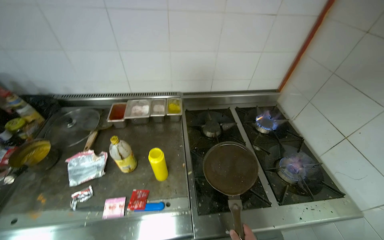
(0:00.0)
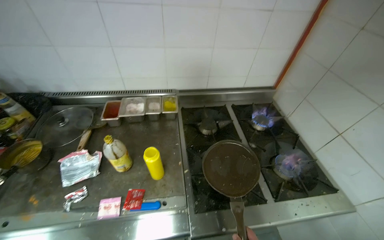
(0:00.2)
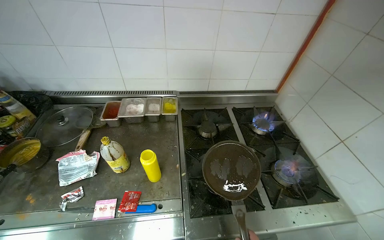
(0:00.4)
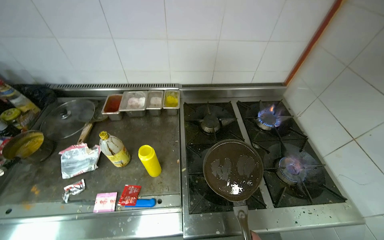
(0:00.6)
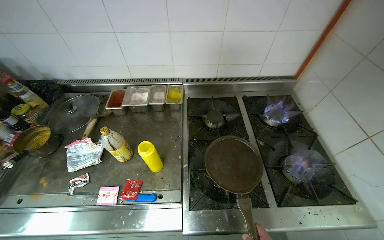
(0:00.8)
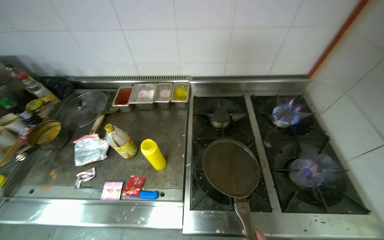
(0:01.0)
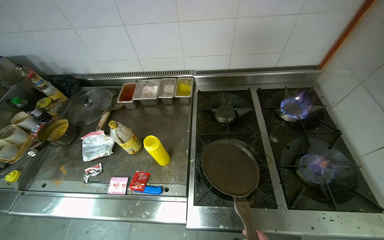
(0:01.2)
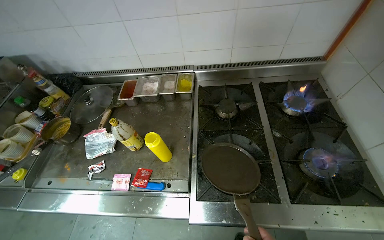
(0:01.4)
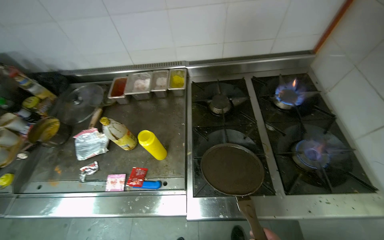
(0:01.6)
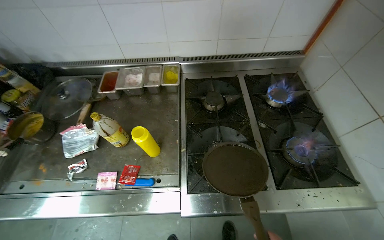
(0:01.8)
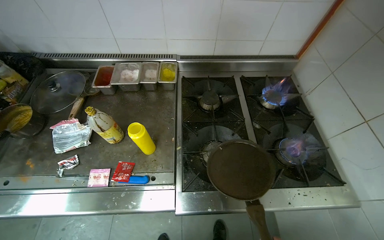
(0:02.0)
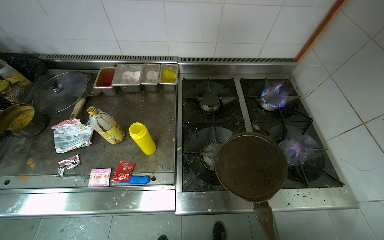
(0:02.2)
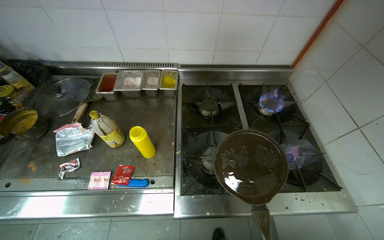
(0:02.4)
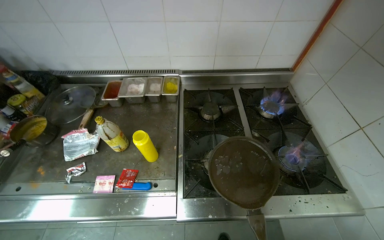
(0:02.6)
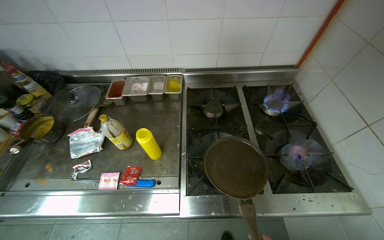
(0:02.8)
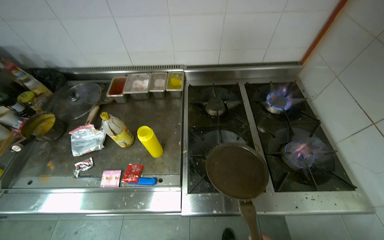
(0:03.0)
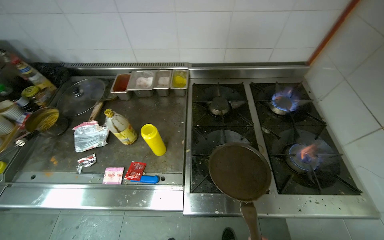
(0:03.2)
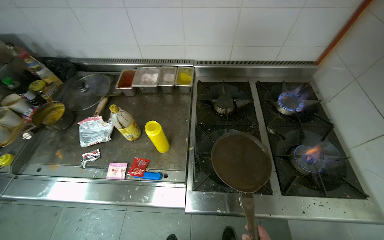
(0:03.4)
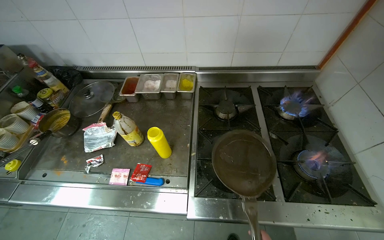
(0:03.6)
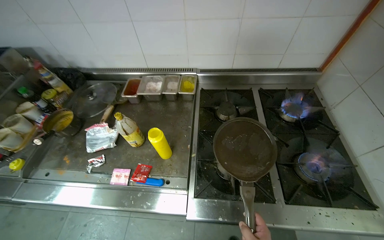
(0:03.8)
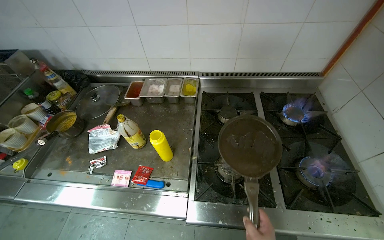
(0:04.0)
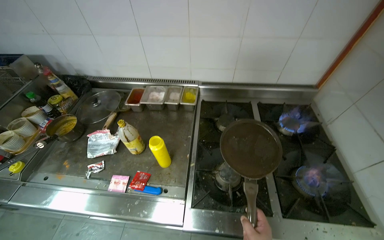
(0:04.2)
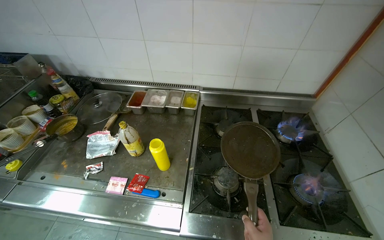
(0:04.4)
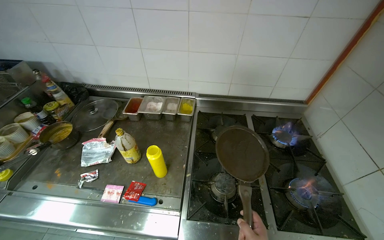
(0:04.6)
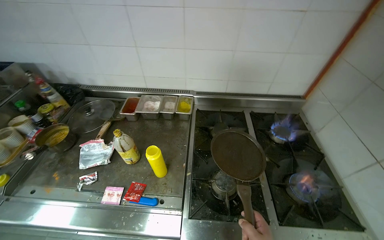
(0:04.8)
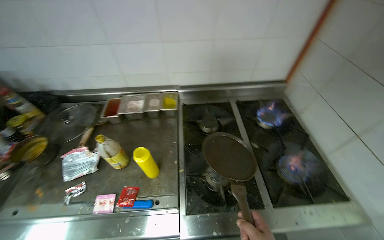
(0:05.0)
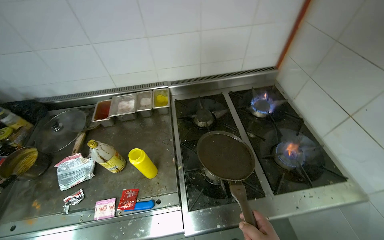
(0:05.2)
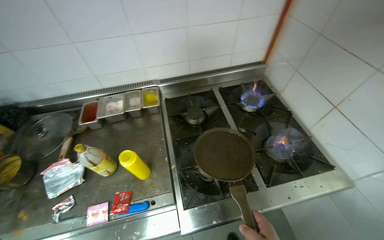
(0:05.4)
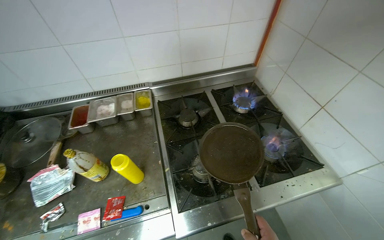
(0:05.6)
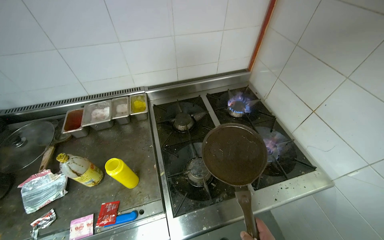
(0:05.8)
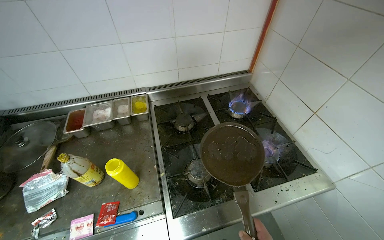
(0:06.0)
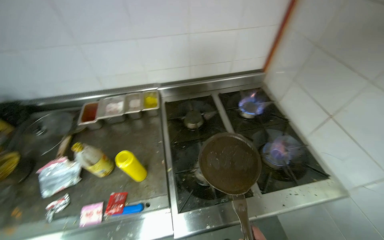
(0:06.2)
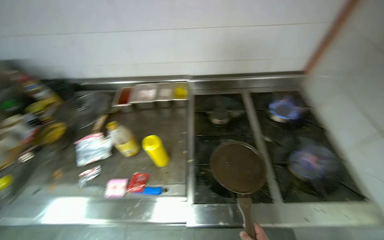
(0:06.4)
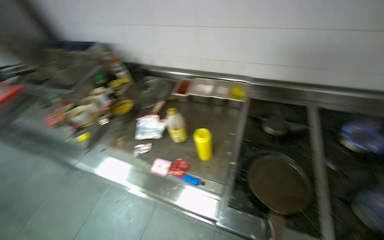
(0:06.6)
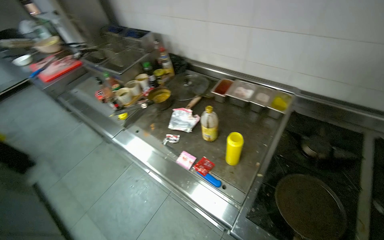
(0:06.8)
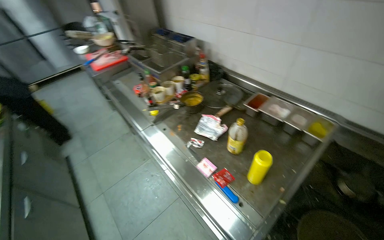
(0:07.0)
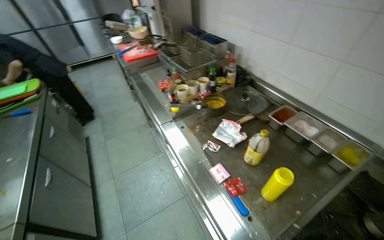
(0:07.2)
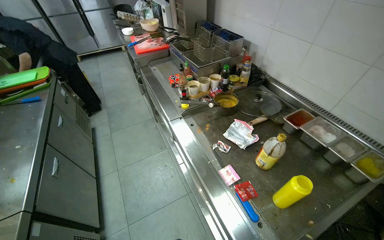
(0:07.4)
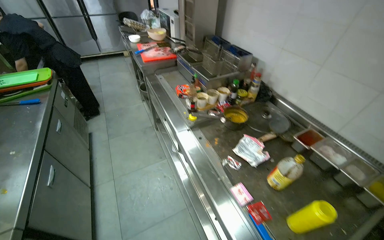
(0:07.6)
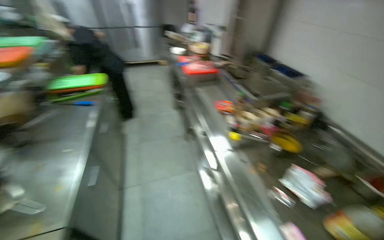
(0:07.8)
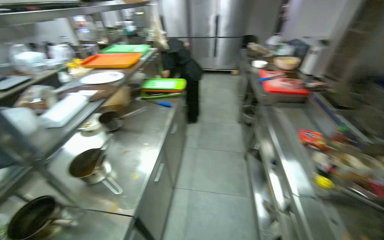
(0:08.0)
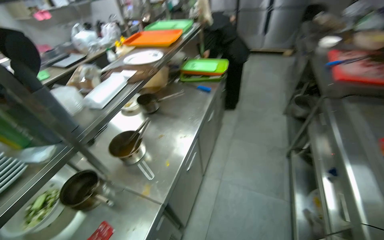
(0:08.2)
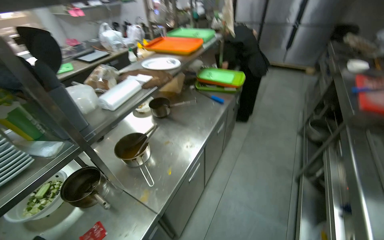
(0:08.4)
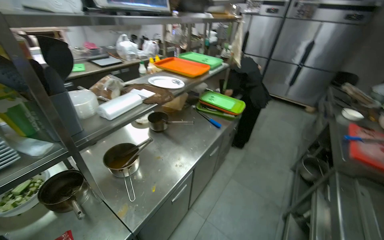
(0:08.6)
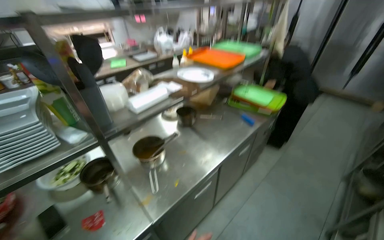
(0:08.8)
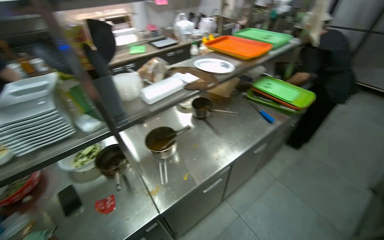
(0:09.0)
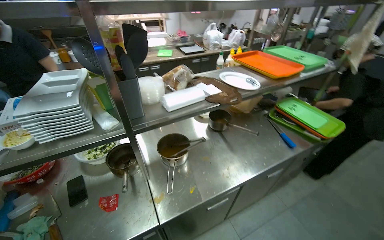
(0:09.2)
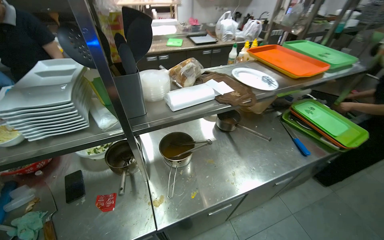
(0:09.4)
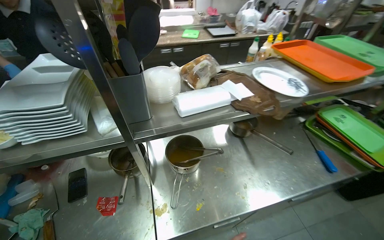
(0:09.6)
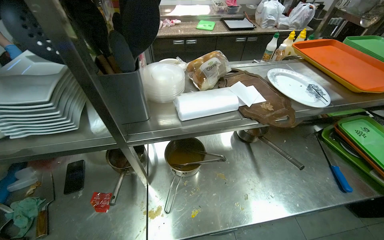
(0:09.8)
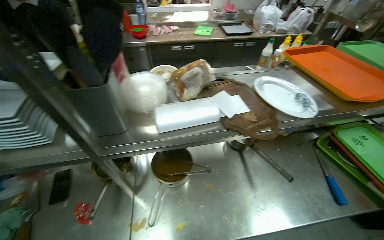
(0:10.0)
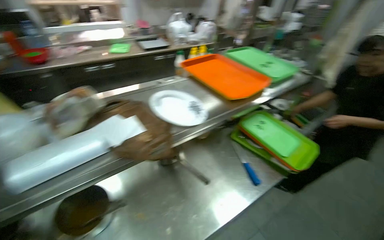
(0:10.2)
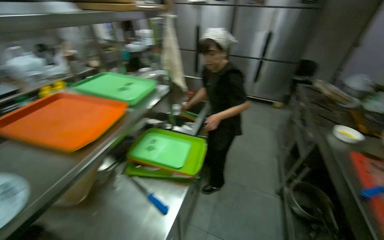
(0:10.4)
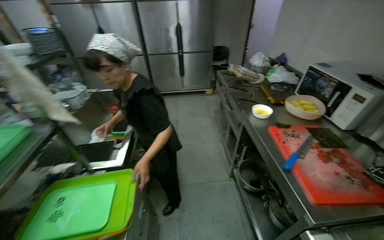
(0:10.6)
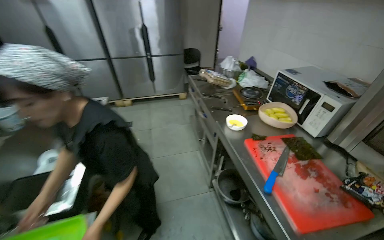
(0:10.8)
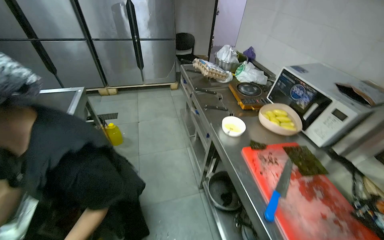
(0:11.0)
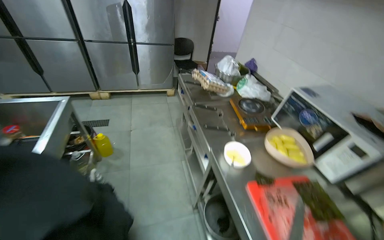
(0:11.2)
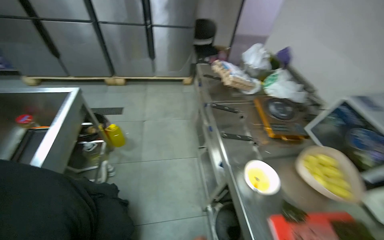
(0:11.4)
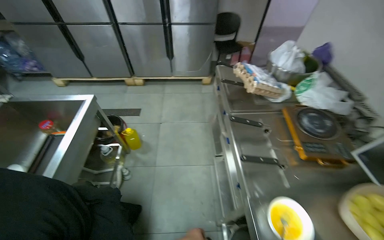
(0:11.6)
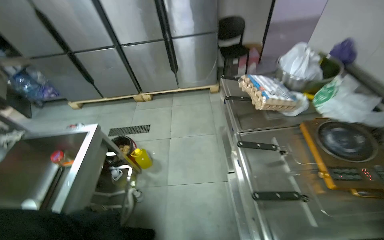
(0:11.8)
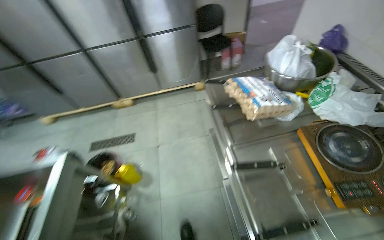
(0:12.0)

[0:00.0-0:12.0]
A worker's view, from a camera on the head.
Job: preparing food.
The whole recording: Preparing egg and vegetable wraps. The worker retrieves tortillas, adds cooked egg and other ingredients, then rolls and cuts the wraps.
0:04.4 to 0:06.0: The head rotates roughly 25 degrees to the right.
0:06.0 to 0:07.6: The wearer's head swings about 80 degrees to the left.
0:07.6 to 0:09.0: The camera is carried about 50 cm. The wearer looks roughly 80 degrees further to the left.
0:09.0 to 0:10.4: The head travels approximately 70 cm. The head rotates about 35 degrees to the right.
0:10.4 to 0:12.0: The camera is carried roughly 1.5 m. The head rotates roughly 30 degrees to the right. The wearer looks some 15 degrees further downward.

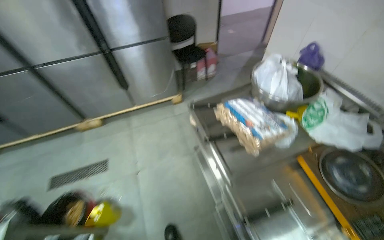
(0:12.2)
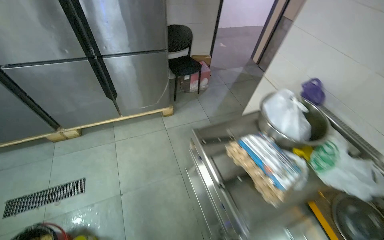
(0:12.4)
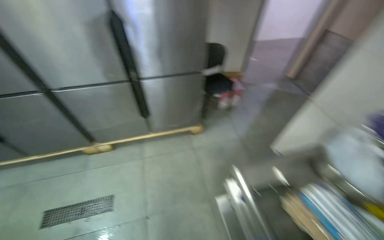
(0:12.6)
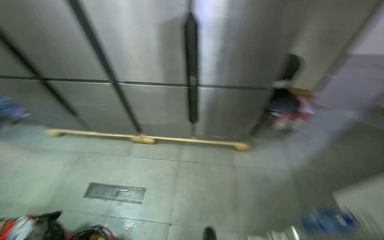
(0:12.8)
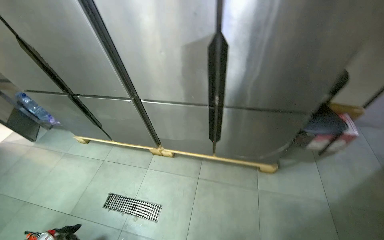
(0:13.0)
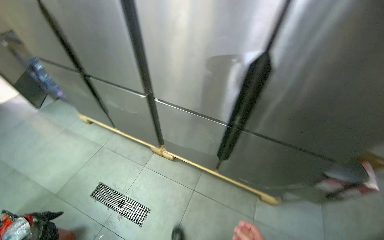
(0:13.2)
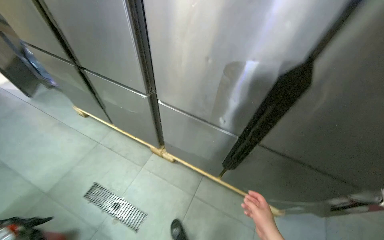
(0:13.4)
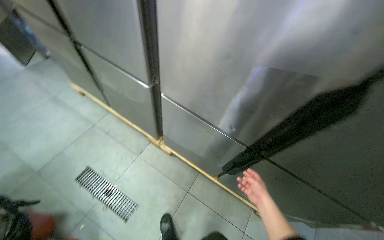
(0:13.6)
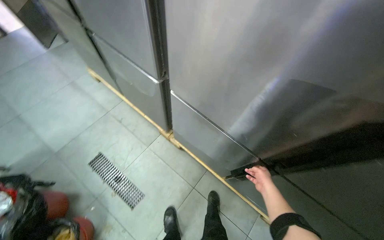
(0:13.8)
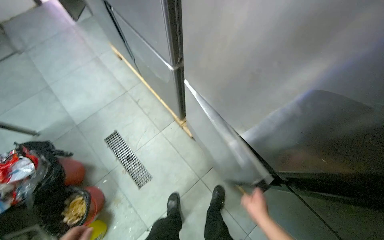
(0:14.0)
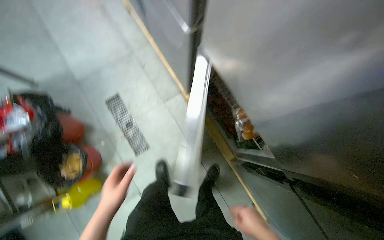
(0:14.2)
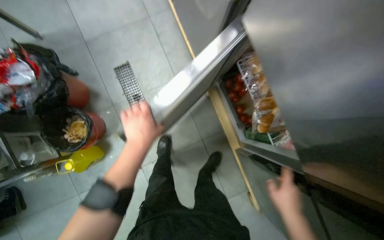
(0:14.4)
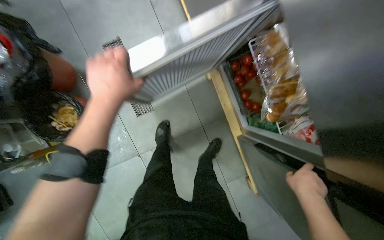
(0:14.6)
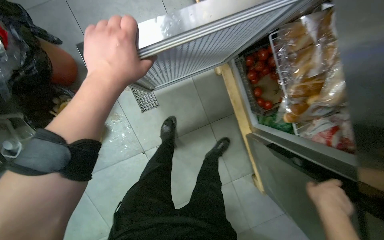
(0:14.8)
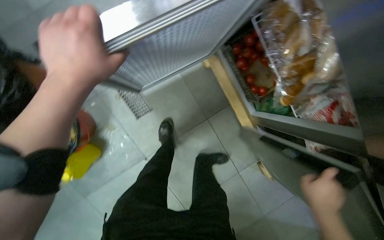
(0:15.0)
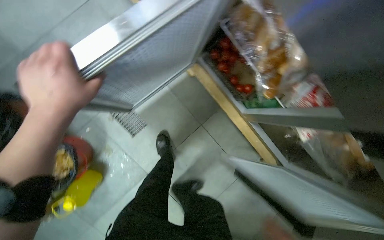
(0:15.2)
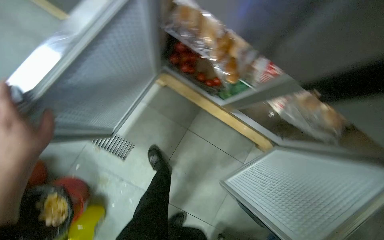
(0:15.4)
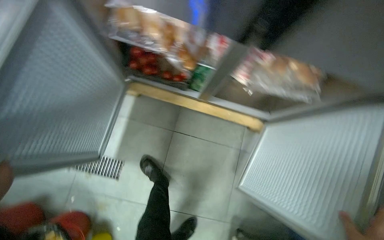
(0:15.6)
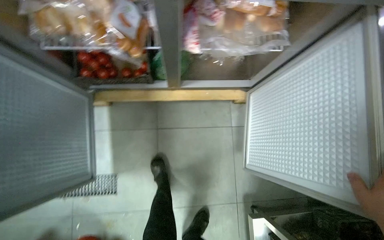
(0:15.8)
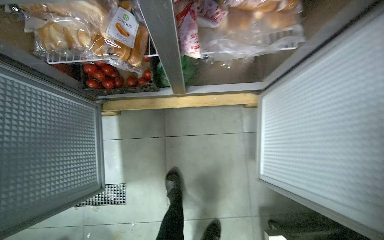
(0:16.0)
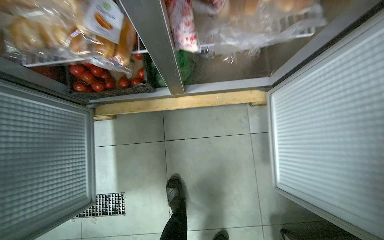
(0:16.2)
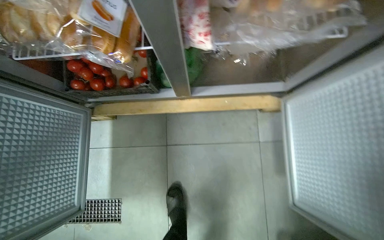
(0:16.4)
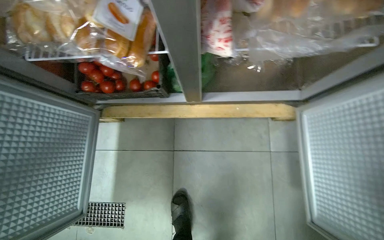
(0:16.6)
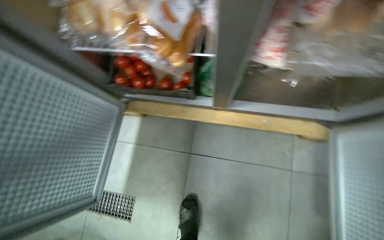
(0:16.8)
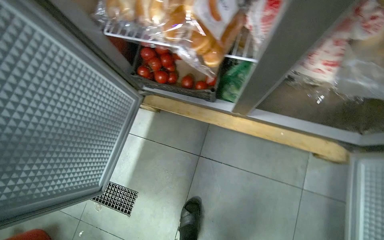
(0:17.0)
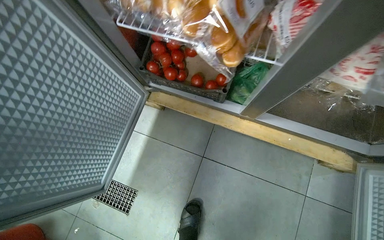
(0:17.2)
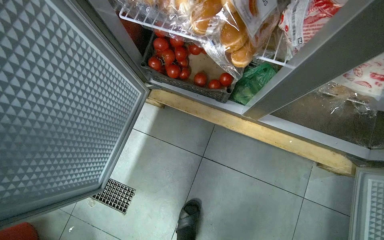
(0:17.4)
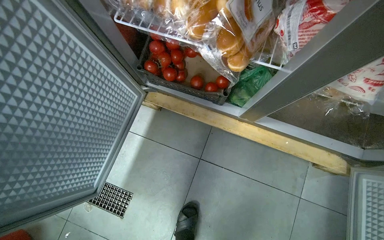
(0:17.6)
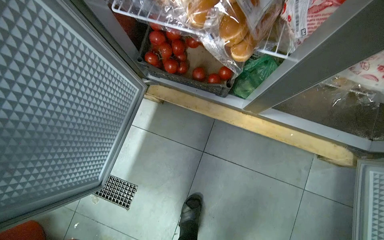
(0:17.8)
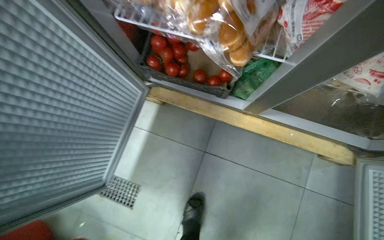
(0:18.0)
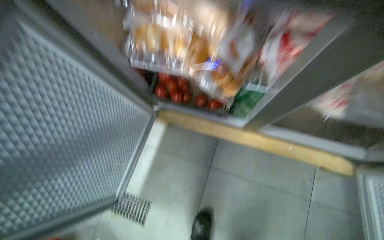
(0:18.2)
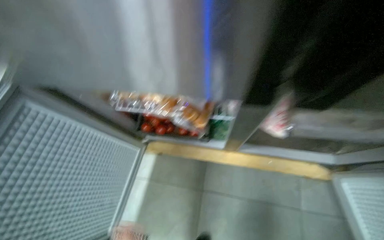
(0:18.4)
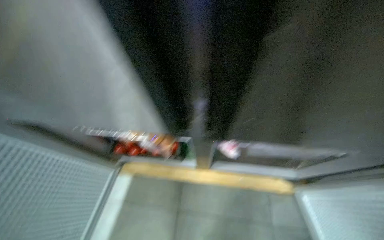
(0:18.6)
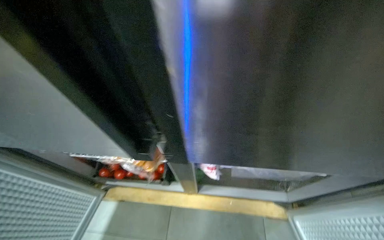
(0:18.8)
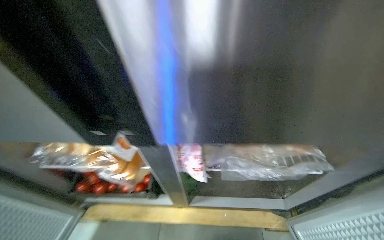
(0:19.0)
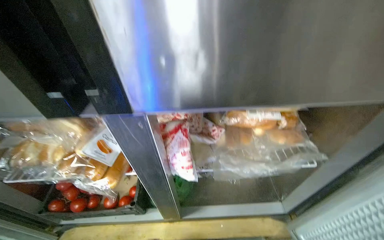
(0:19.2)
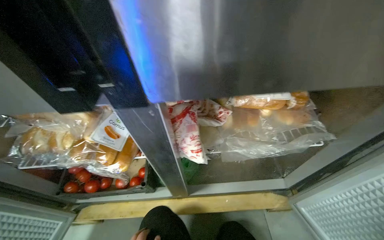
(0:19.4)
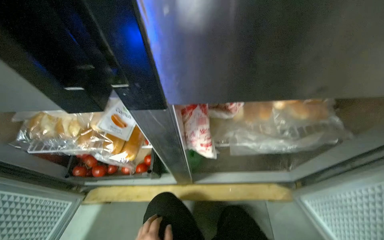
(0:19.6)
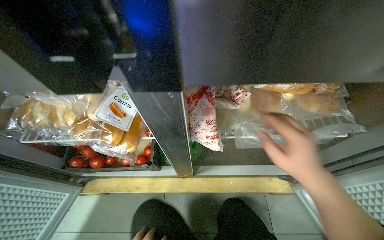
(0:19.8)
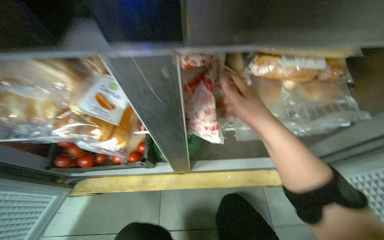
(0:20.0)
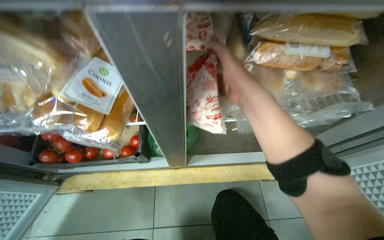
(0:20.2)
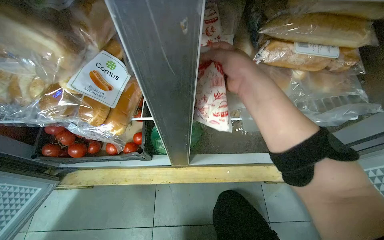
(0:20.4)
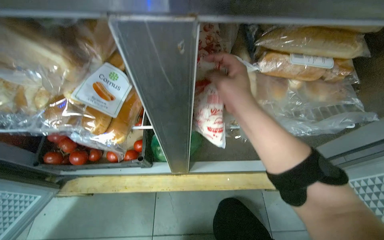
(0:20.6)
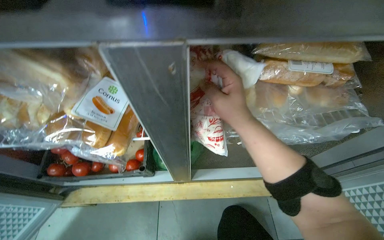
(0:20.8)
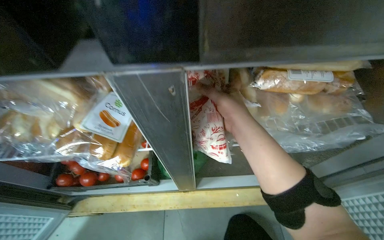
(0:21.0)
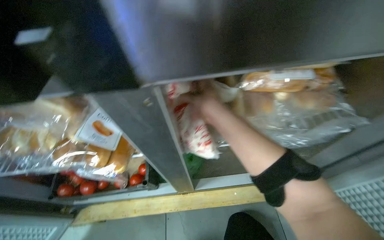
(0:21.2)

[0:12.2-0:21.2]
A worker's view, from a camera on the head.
Job: preparing food.
The whole recording: Preparing egg and vegetable wraps. The worker retrieves tortillas, adds cooked egg and other ingredients, then rolls and cuts the wraps.
0:12.2 to 0:13.8: The camera travels approximately 1.5 m. The wearer looks some 60 degrees further to the left.
0:13.8 to 0:15.2: The view tilts roughly 30 degrees downward.
0:15.2 to 0:16.6: The head travels approximately 50 cm. Everything in view rotates some 50 degrees counterclockwise.
0:19.8 to 0:21.2: The right hand moves to the left, up the picture and farther from the camera, approximately 25 cm.
